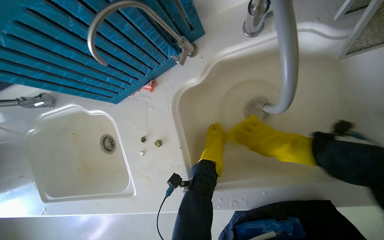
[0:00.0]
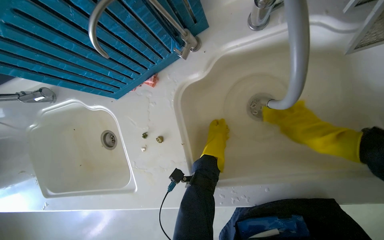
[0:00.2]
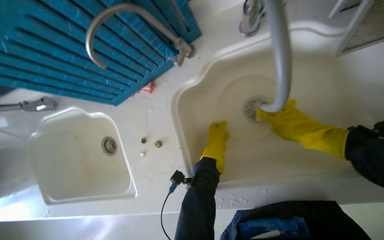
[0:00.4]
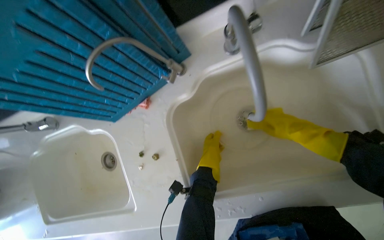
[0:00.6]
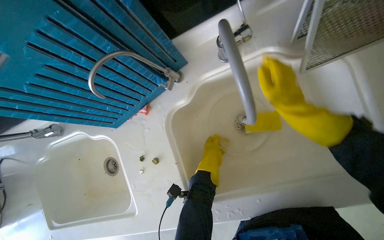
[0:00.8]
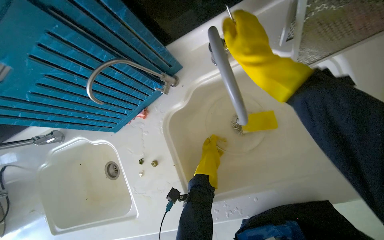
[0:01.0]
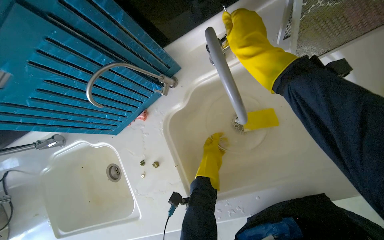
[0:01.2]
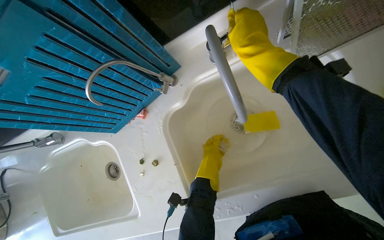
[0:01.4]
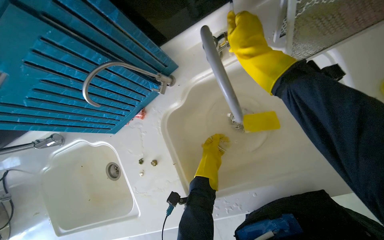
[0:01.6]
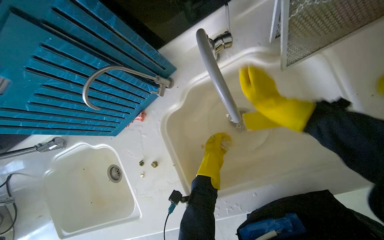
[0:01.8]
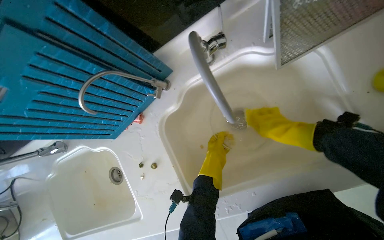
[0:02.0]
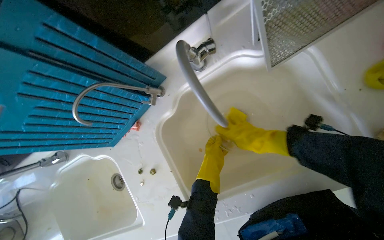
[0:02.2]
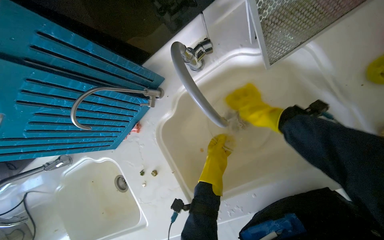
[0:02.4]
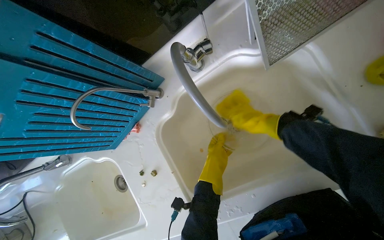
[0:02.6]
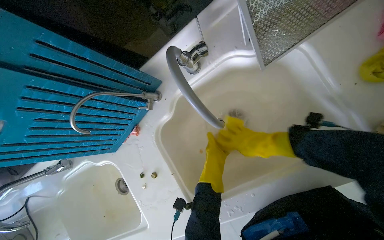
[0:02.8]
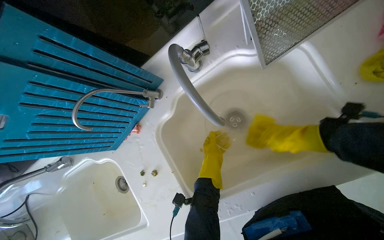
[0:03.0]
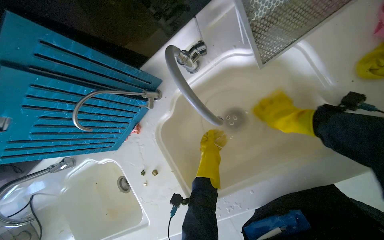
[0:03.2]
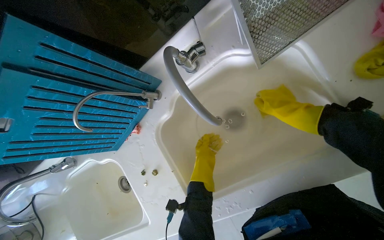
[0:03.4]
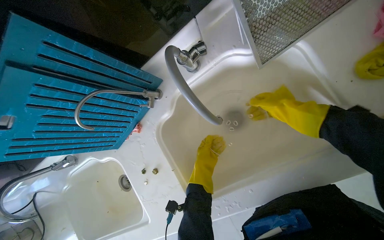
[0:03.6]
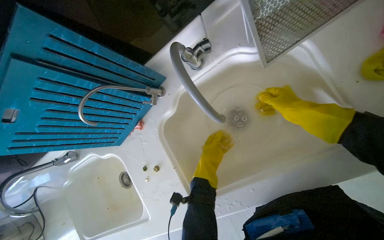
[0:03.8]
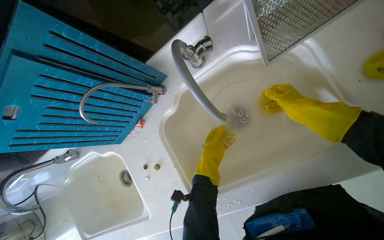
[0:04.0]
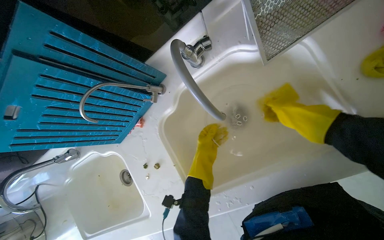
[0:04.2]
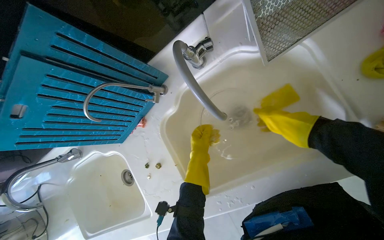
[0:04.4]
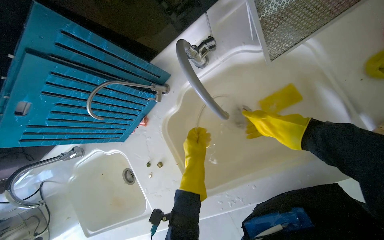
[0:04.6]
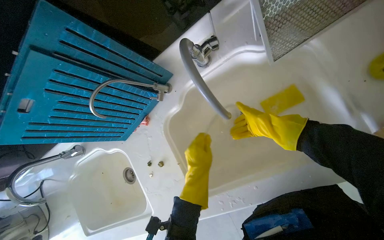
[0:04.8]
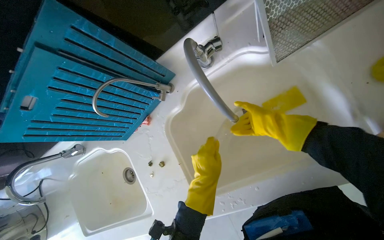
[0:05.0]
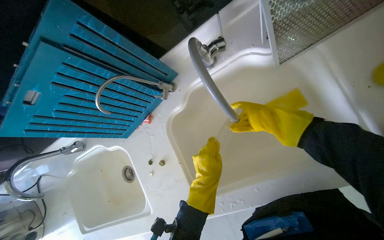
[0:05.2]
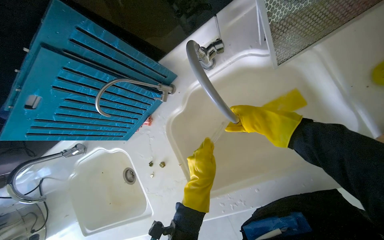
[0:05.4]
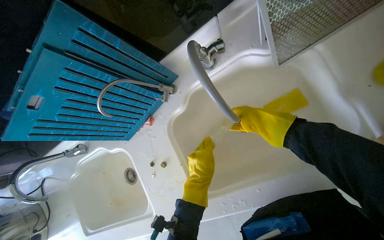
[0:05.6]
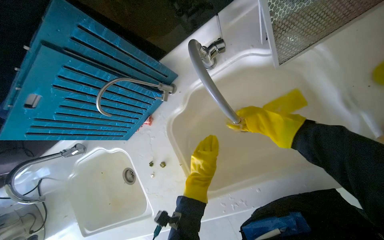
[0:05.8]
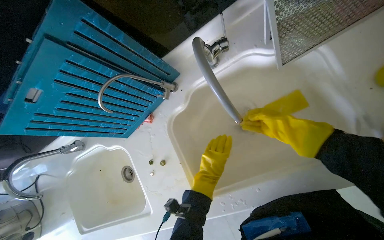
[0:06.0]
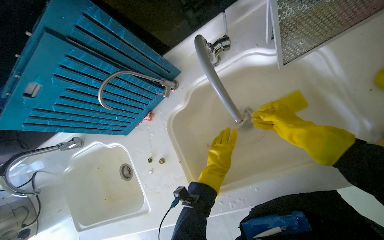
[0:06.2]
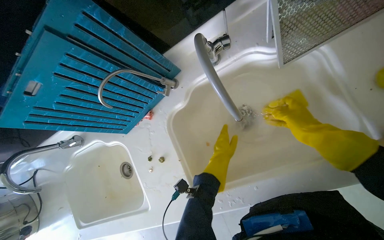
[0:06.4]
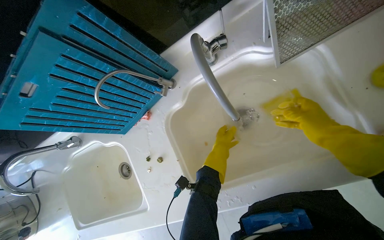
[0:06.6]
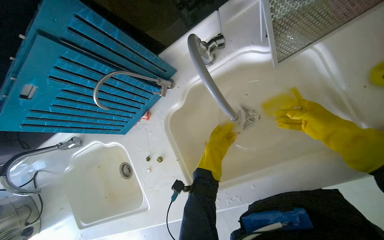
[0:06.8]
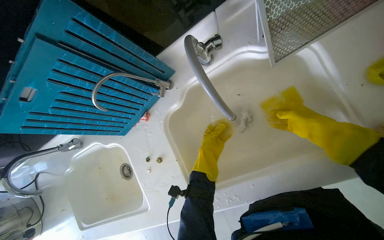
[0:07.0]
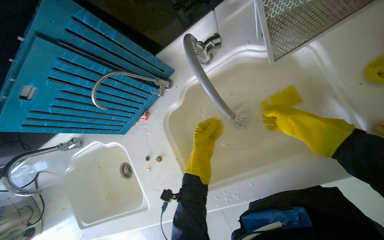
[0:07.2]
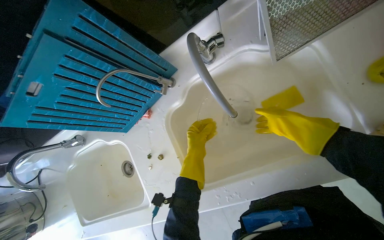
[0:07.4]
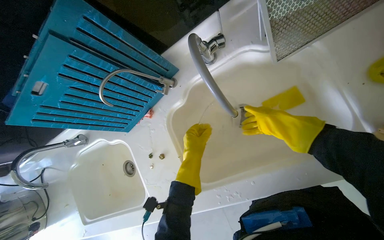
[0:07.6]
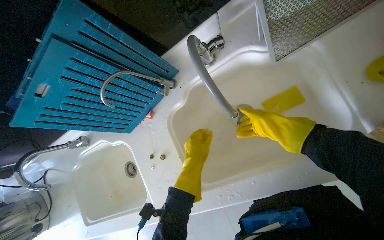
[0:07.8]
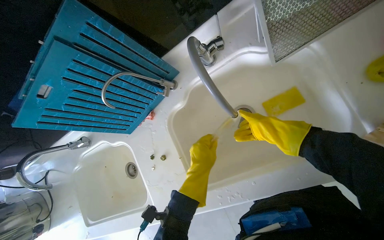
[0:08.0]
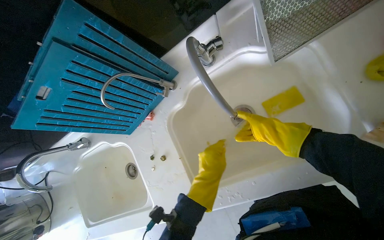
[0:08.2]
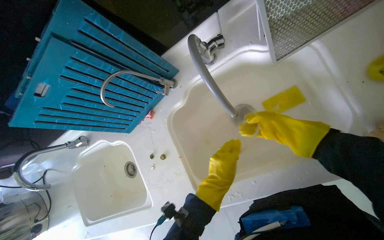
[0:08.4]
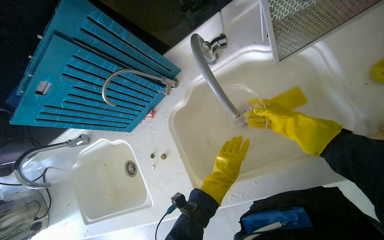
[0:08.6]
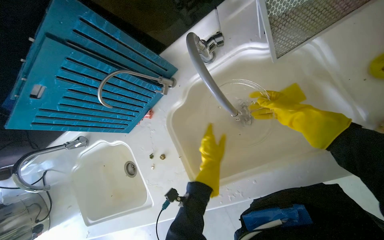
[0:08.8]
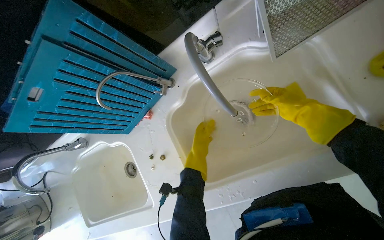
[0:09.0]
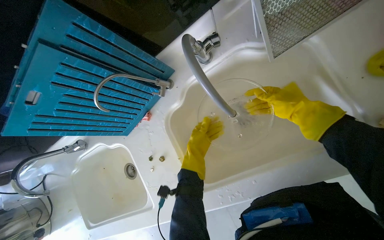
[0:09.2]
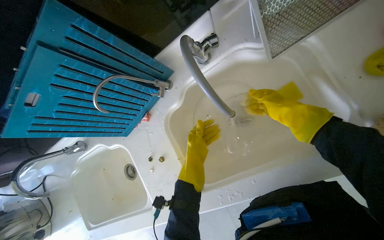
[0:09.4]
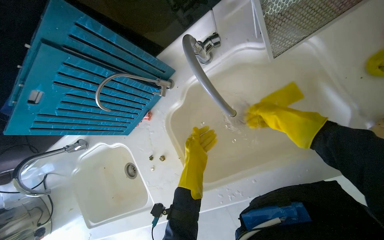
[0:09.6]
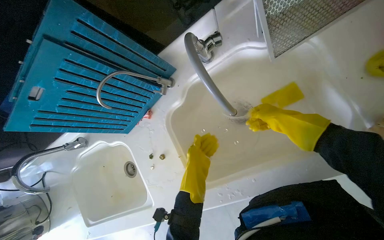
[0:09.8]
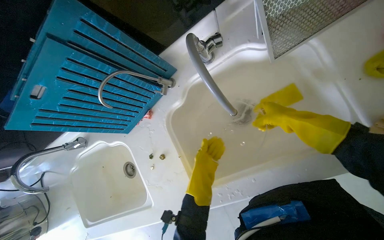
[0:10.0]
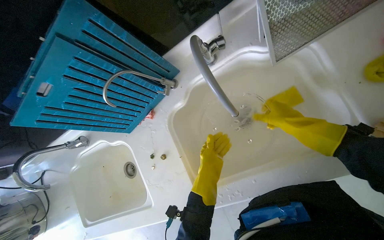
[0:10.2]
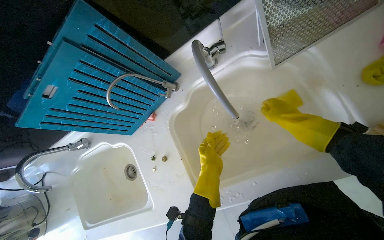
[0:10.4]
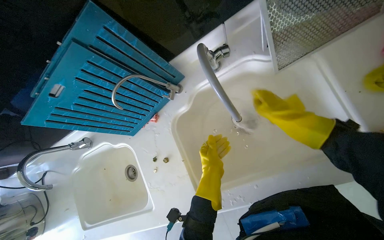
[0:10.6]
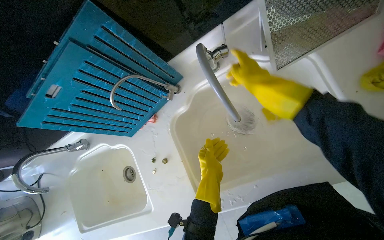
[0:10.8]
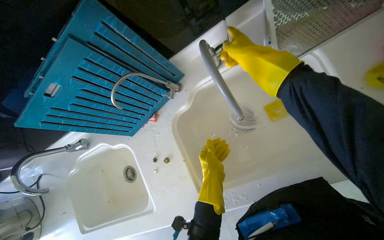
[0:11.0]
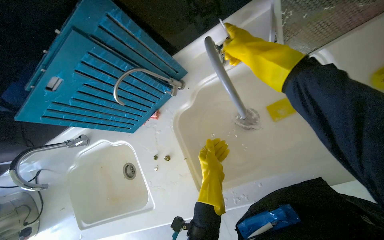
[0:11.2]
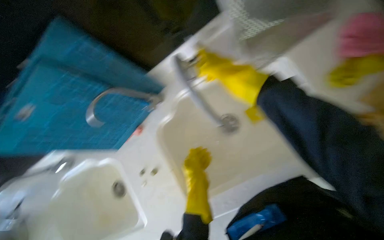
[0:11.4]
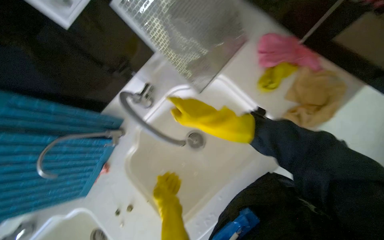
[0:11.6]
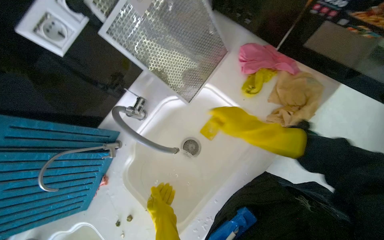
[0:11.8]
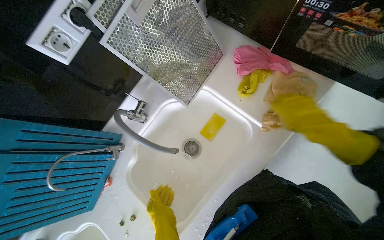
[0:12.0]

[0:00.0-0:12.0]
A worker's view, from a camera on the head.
Job: cleaning kitchen.
The whole recording: Cleaning kitchen sinks and microwave. The worker disassembles microwave parts, sprays the microwave and sinks, and scrubs the sinks.
0:00.0 to 0:01.6: The right hand heads up the picture and nearer to the camera, covering about 30 cm.
0:01.6 to 0:03.0: The right hand goes up and down the picture, roughly 25 cm each way, reversing 2 times.
0:03.0 to 0:04.4: The right hand is displaced farther from the camera and to the right by about 15 cm; the left hand shifts some 10 cm nearer to the camera.
0:04.4 to 0:06.0: The left hand moves down the picture, approximately 10 cm. Meanwhile the right hand swings nearer and farther, about 25 cm each way, with 2 reversals.
0:07.6 to 0:09.0: The right hand swings nearer and farther, some 10 cm each way, with 2 reversals; the left hand travels farther from the camera by about 10 cm.
0:09.0 to 0:10.4: The left hand is displaced nearer to the camera by roughly 10 cm.
0:10.4 to 0:12.0: The wearer looks roughly 25 degrees further to the right. The camera pitches upward, by approximately 15 degrees.

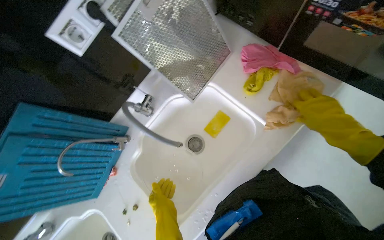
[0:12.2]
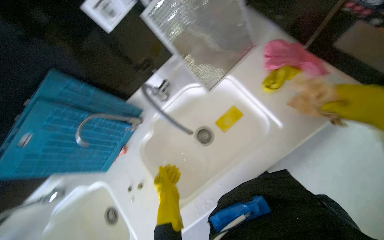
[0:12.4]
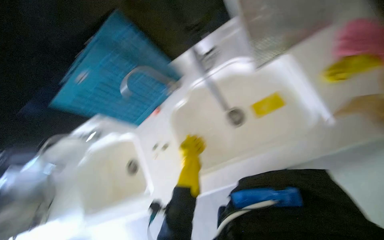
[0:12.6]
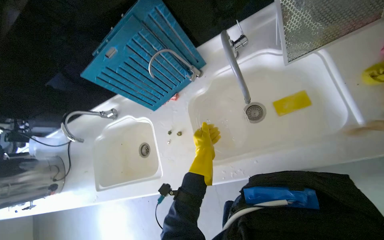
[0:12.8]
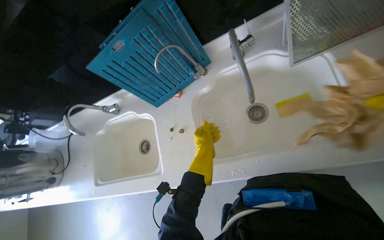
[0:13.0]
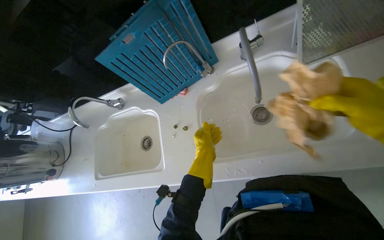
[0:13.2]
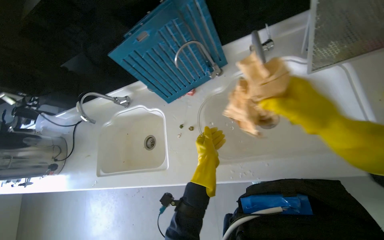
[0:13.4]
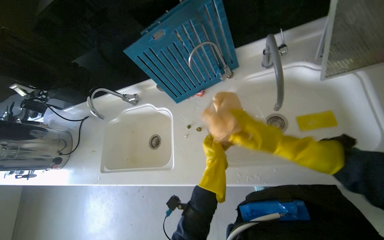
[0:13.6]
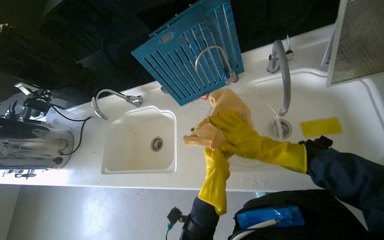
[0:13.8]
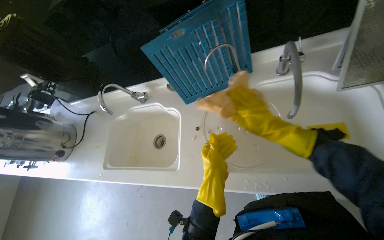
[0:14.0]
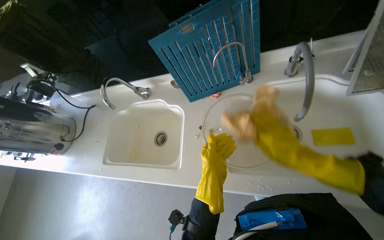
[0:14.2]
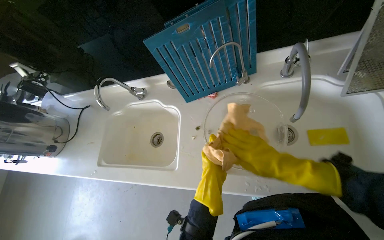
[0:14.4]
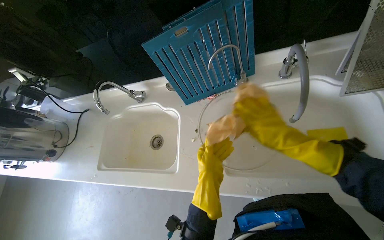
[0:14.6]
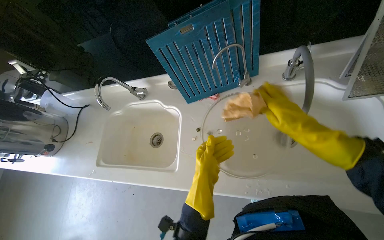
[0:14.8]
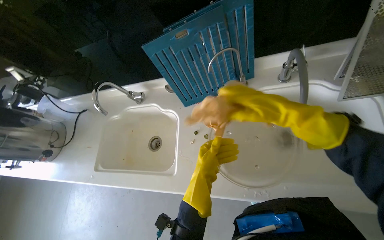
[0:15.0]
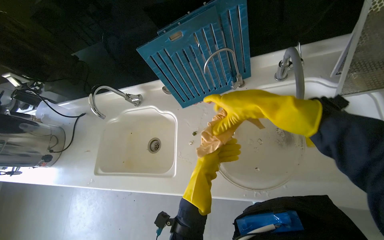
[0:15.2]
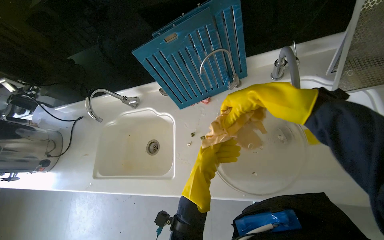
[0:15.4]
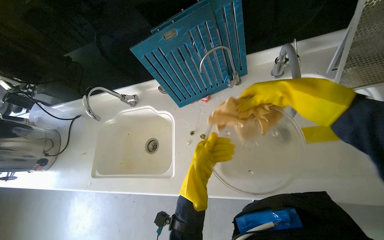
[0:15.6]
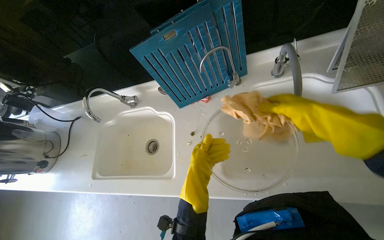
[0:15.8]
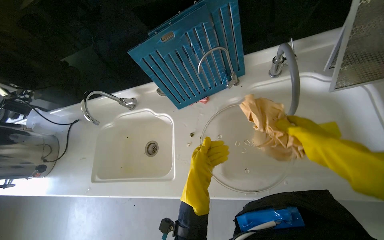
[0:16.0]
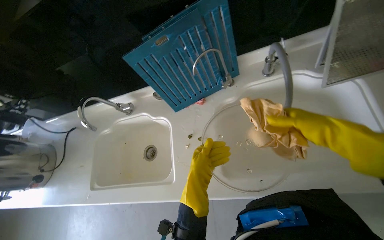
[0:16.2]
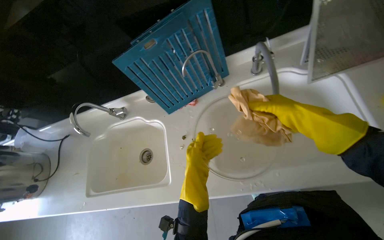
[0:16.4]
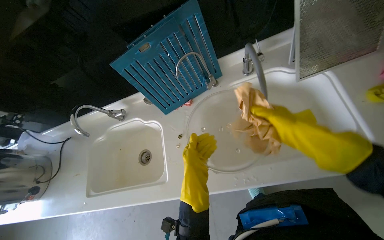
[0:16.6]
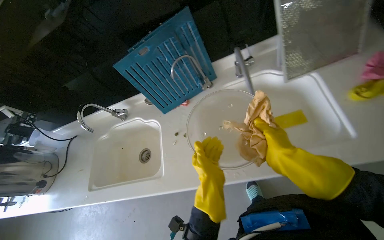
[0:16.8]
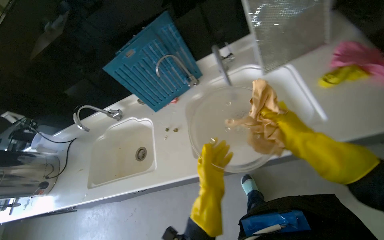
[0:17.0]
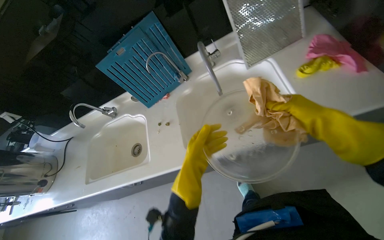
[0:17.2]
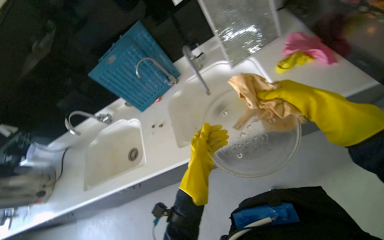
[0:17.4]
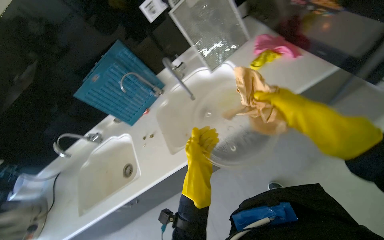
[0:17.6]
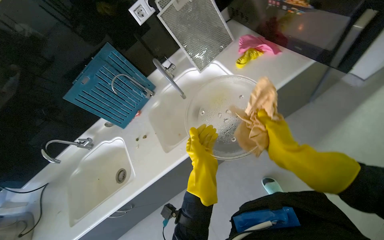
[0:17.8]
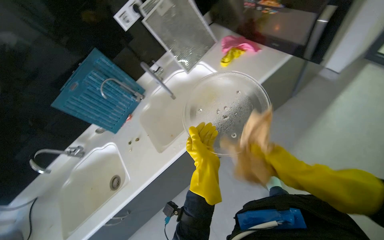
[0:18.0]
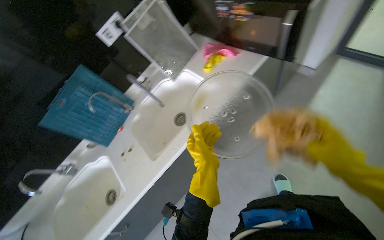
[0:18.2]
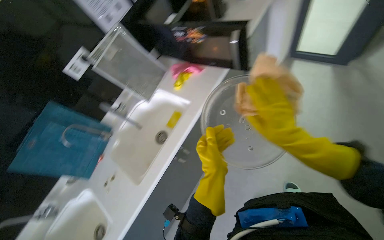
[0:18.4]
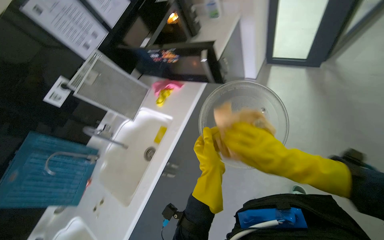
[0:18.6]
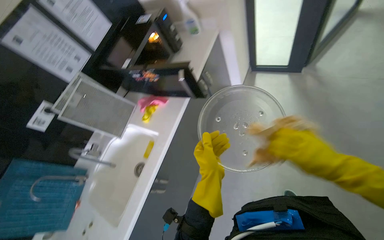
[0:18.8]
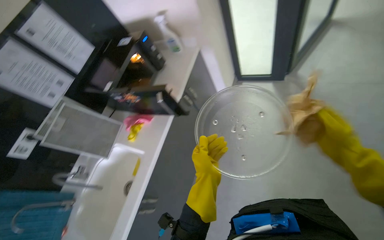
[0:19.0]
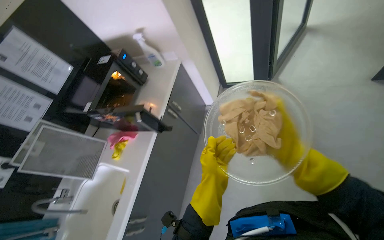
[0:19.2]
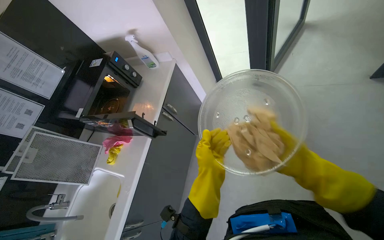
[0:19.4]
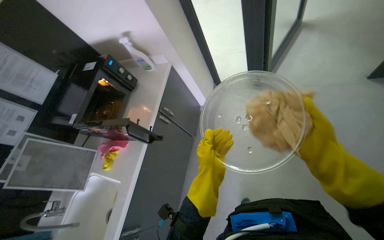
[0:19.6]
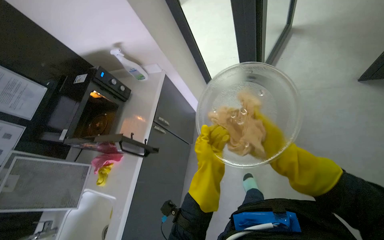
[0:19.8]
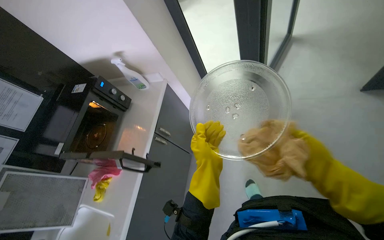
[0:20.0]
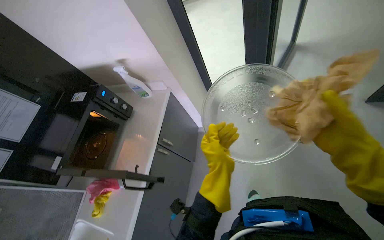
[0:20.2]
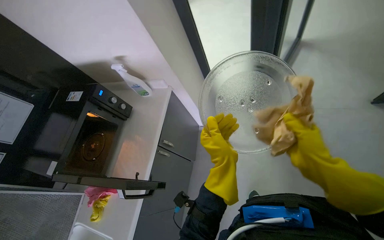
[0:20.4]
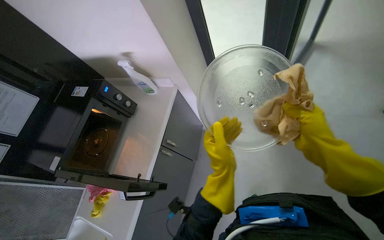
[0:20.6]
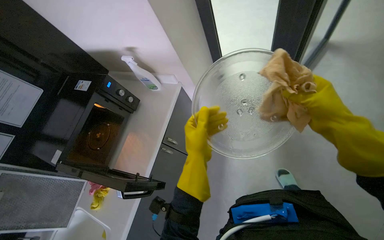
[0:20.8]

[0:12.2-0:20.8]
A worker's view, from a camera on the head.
Job: cleaning kitchen.
The whole recording: Cleaning kitchen sinks and microwave. The worker disassembles microwave parts, sprays the microwave and sinks, and scrubs the sinks.
0:12.2 to 0:13.6: The wearer looks some 45 degrees further to the left.
0:13.6 to 0:15.0: The left hand moves nearer and farther over roughly 10 cm, changing direction 2 times.
0:16.6 to 0:18.0: The head travels about 40 cm. The camera pitches upward, by approximately 15 degrees.
0:18.0 to 0:19.4: The camera travels some 50 cm. The head rotates approximately 35 degrees to the right. The camera pitches upward, by approximately 15 degrees.
0:19.4 to 0:20.8: Both hands travel together up the picture, roughly 35 cm.
